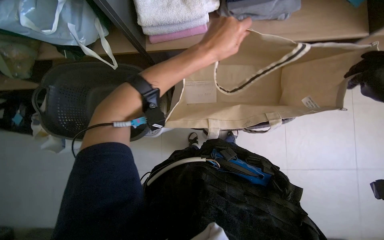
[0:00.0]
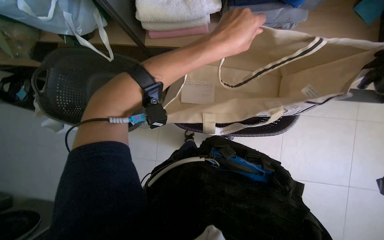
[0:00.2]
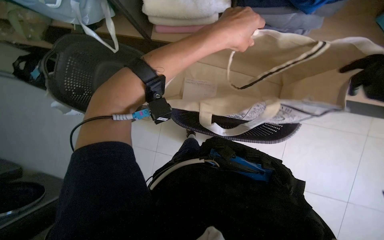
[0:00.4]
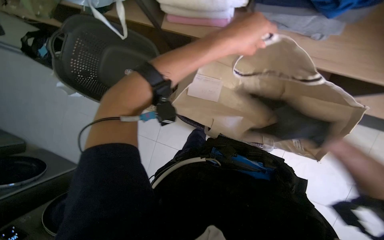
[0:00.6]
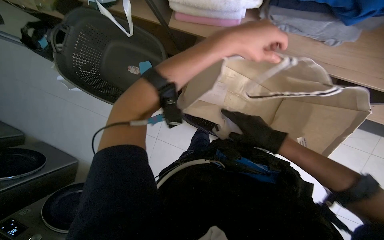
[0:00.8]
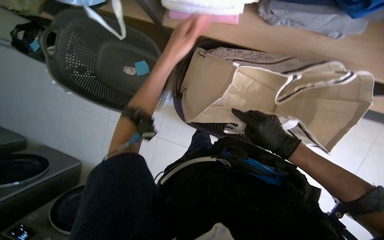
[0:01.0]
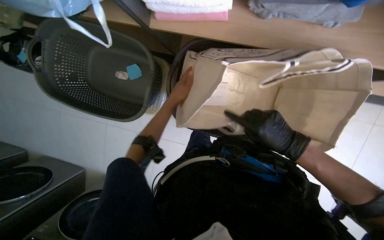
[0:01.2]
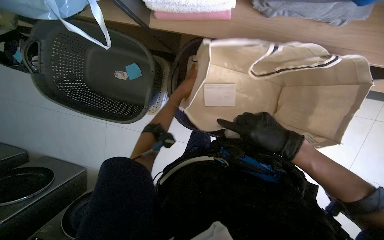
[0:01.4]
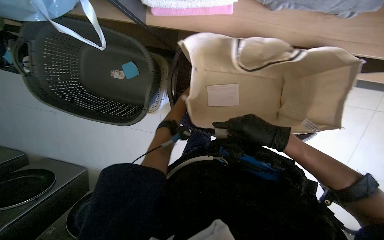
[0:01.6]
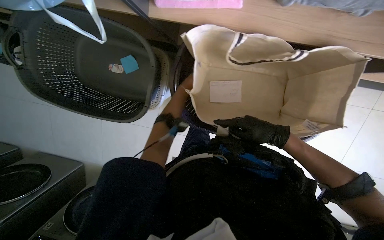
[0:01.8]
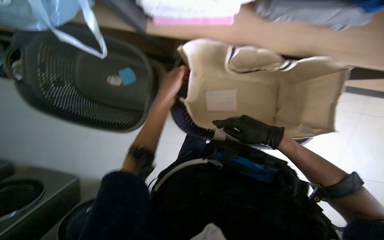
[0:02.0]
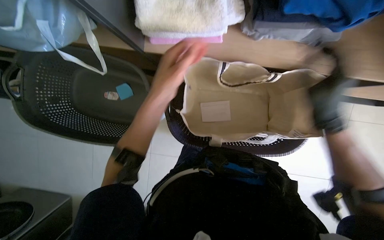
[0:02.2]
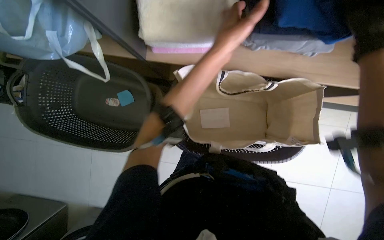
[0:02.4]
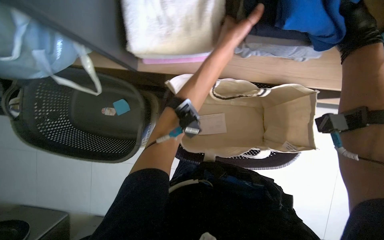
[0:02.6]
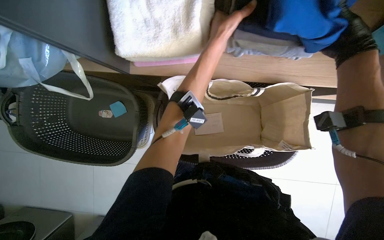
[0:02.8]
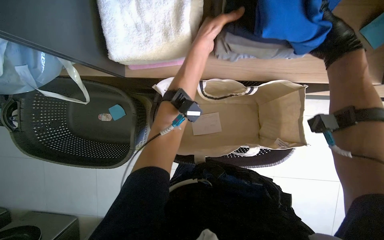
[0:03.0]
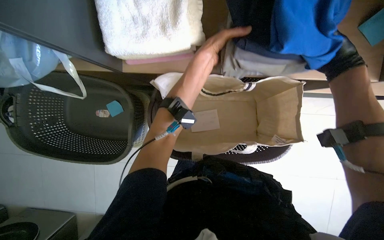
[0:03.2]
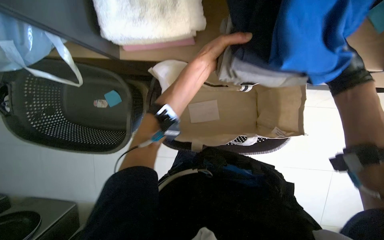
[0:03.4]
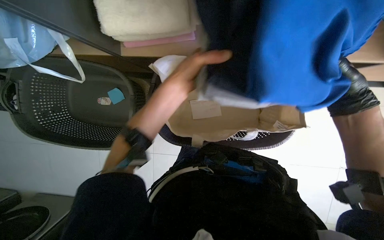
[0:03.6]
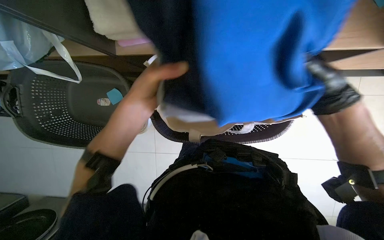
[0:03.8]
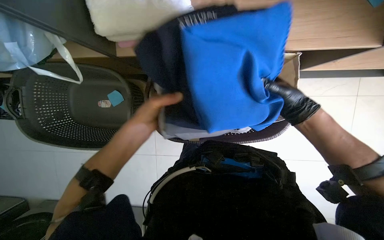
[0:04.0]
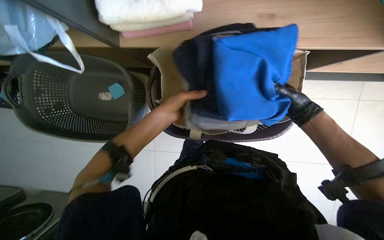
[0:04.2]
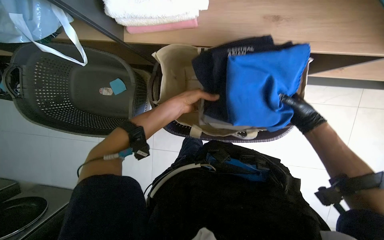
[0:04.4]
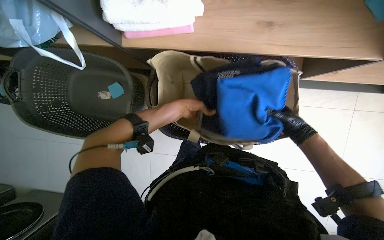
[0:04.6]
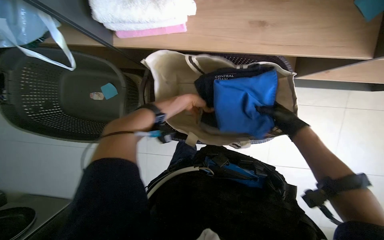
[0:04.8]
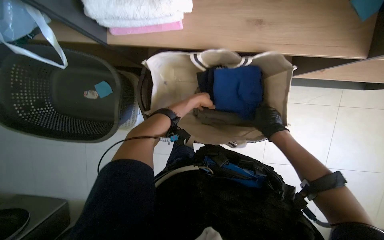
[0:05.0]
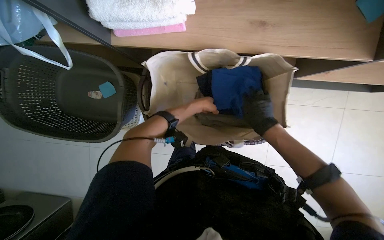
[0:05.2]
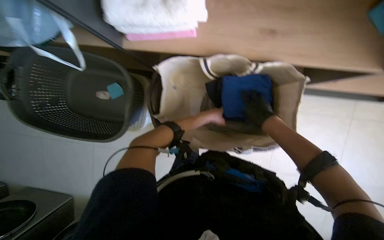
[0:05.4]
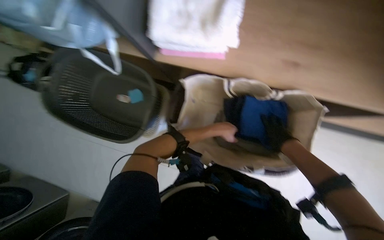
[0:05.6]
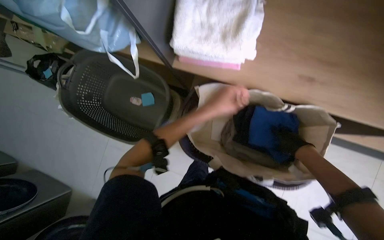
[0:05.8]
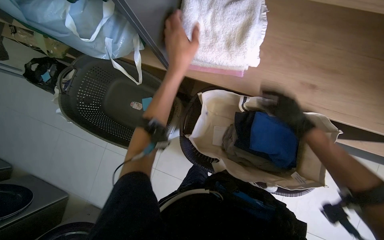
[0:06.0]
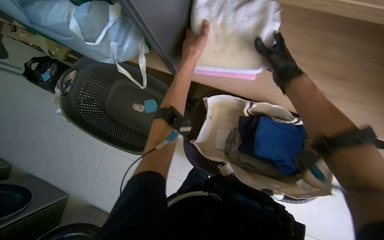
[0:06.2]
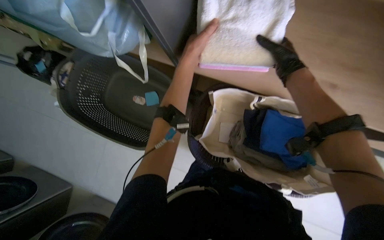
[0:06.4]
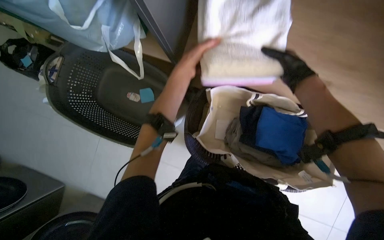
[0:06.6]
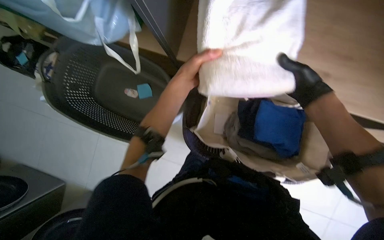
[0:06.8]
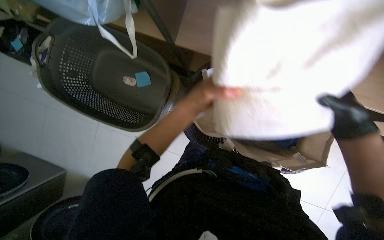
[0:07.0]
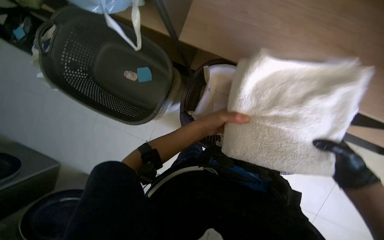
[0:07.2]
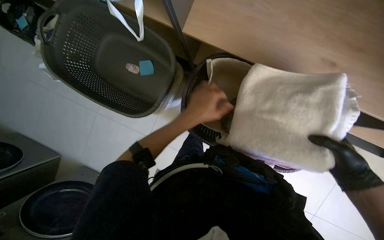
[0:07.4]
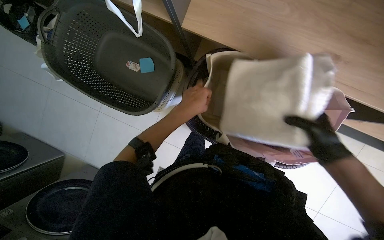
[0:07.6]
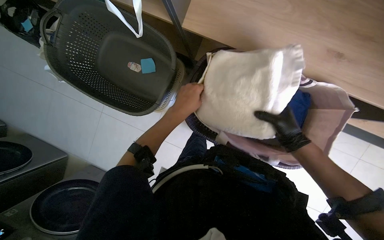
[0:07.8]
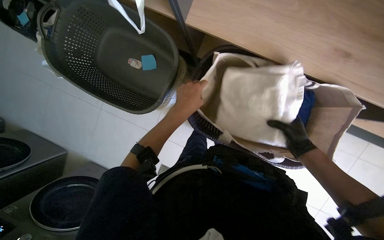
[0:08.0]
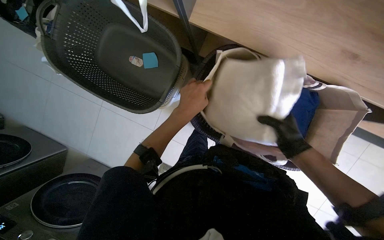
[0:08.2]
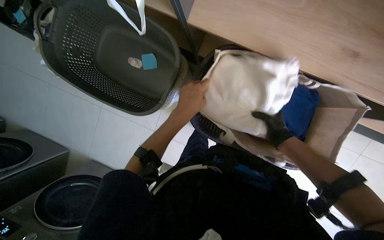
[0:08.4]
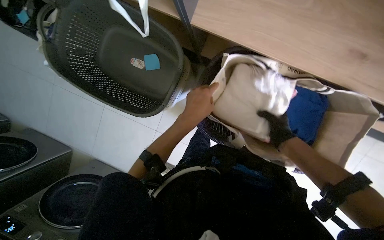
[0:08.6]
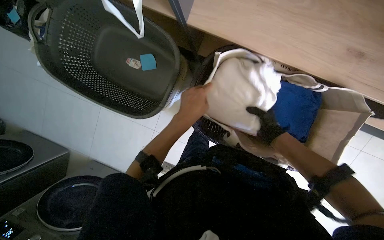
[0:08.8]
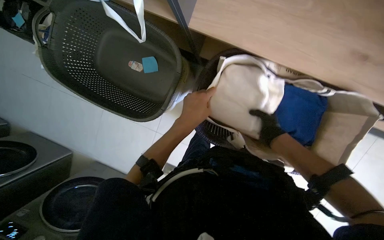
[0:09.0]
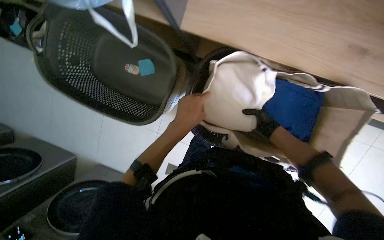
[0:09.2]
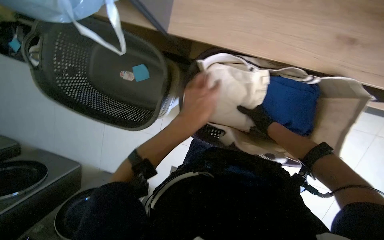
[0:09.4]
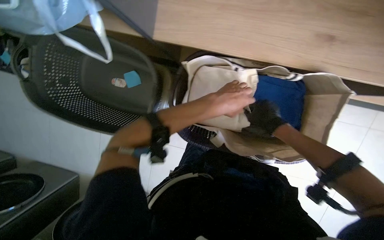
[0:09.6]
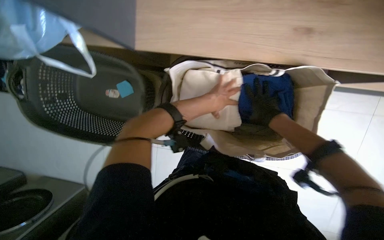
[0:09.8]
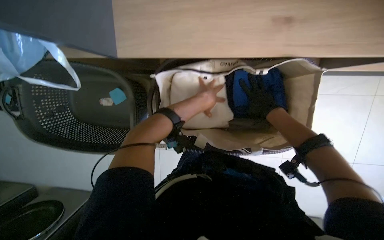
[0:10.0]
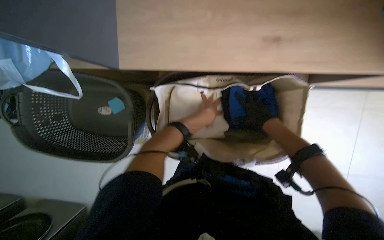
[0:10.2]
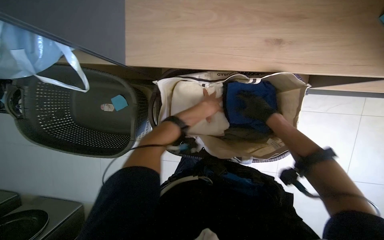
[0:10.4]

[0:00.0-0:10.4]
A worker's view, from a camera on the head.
Job: managing laundry.
The whole recording: Packing folded clothes into bag. The worker packs folded clothes from a basket into a large beige bag.
0.0 to 1.4 s: The left hand is displaced farther from the camera by roughly 30 cm.
1.4 to 3.0 s: The left hand shifts approximately 35 cm up the picture, nearer to the camera and to the right.
3.0 to 4.4 s: The left hand heads down the picture, covering approximately 25 cm, while the right hand goes some 30 cm down the picture and farther from the camera.
4.4 to 6.0 s: The left hand is displaced up the picture by about 10 cm, and moves roughly 15 cm farther from the camera and comes back.
6.0 to 7.4 s: The left hand moves down the picture, some 20 cm; the right hand is displaced nearer to the camera by some 10 cm, and travels up the picture and back again, some 20 cm each way.
7.4 to 9.0 s: The right hand is displaced farther from the camera, to the left and up the picture by about 30 cm.
9.0 to 10.4 s: The left hand heads up the picture, covering some 10 cm.

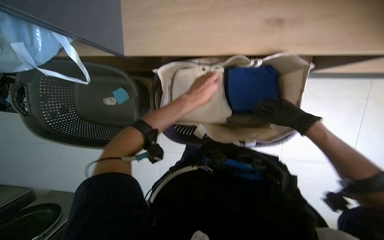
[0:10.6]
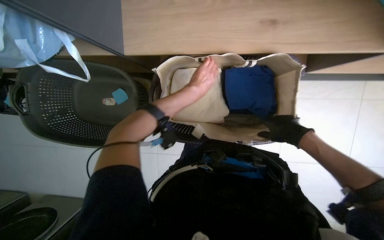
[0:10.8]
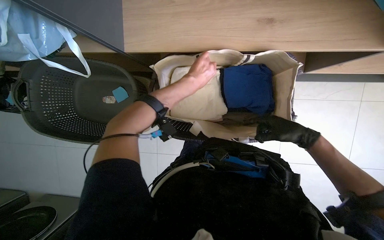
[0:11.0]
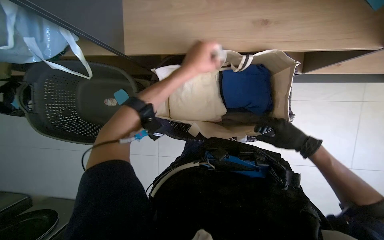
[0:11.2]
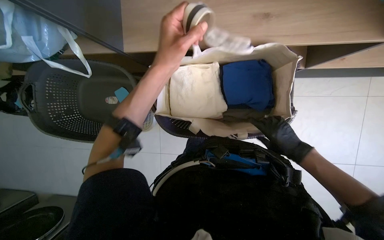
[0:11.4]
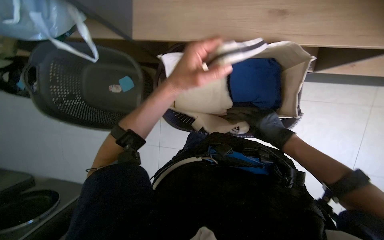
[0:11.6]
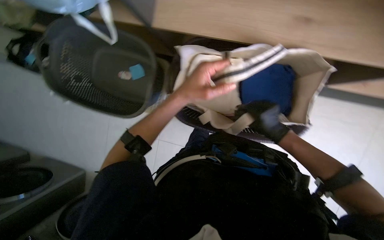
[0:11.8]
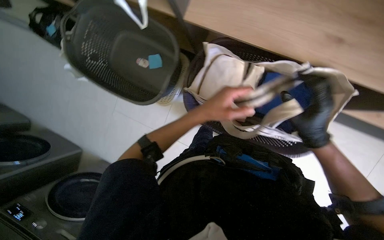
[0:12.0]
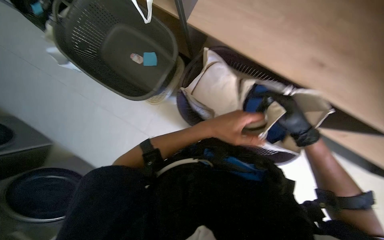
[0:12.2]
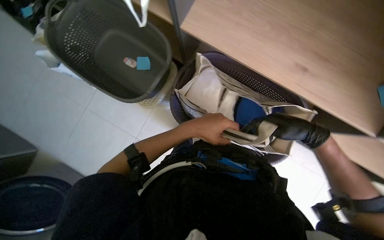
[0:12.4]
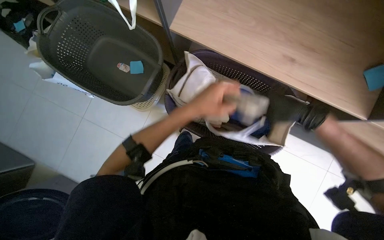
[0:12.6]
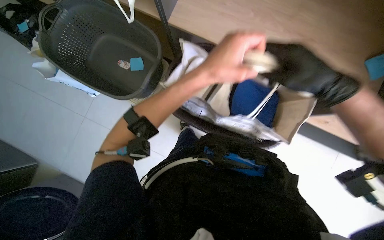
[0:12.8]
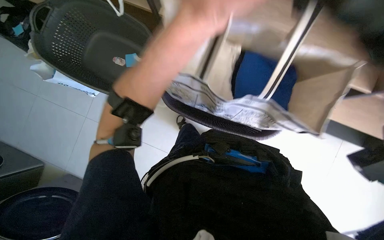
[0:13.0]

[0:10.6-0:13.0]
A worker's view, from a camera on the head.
Job: managing laundry.
The whole recording: Packing folded clothes into bag. The worker packs folded clothes from a basket into a large beige bag.
10.6 to 11.8 s: The left hand is displaced nearer to the camera by some 10 cm, while the right hand goes roughly 10 cm to the left.
11.8 to 13.0 s: The left hand moves nearer to the camera, some 15 cm.

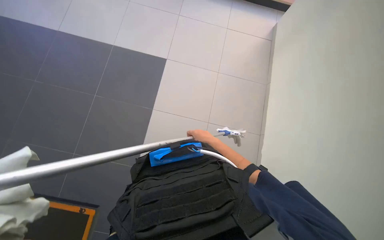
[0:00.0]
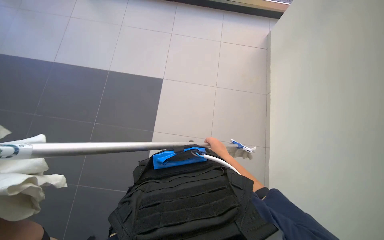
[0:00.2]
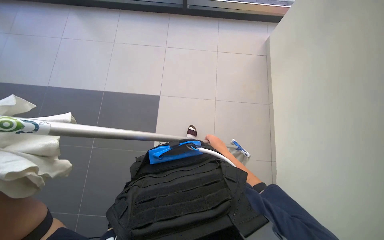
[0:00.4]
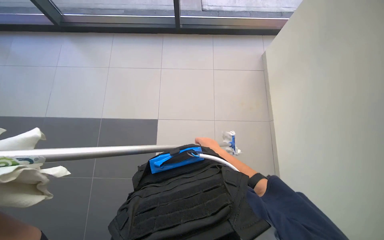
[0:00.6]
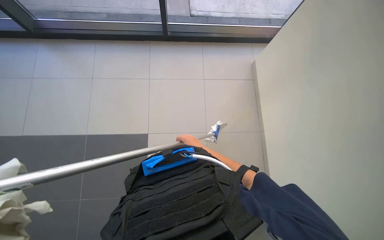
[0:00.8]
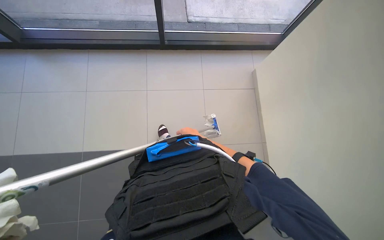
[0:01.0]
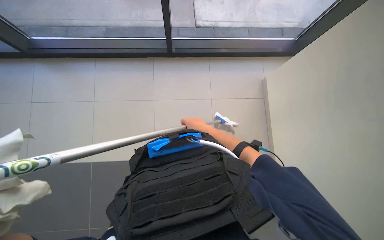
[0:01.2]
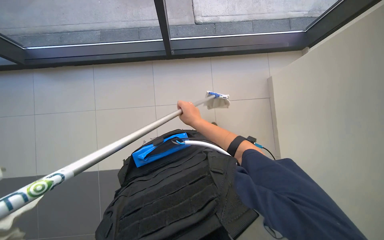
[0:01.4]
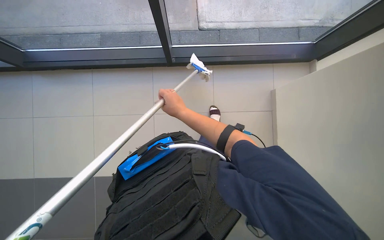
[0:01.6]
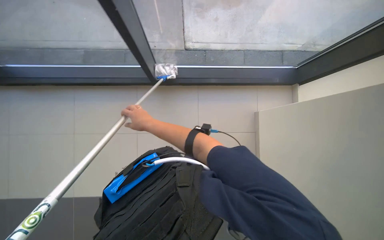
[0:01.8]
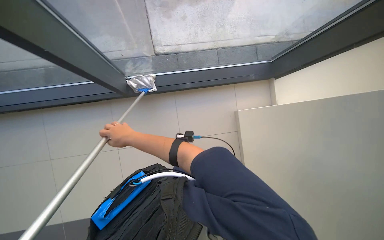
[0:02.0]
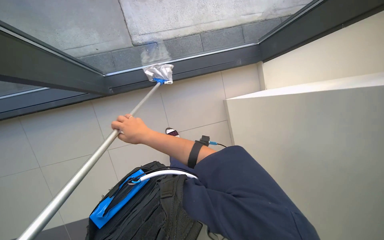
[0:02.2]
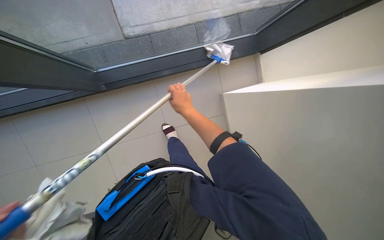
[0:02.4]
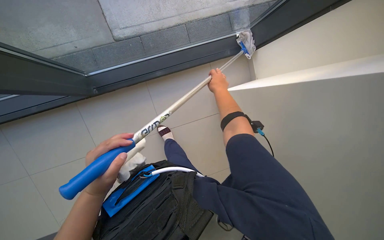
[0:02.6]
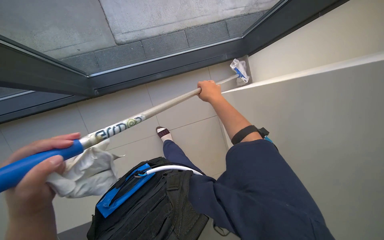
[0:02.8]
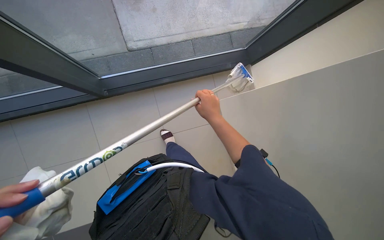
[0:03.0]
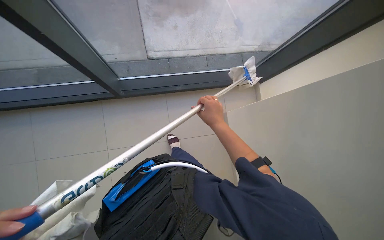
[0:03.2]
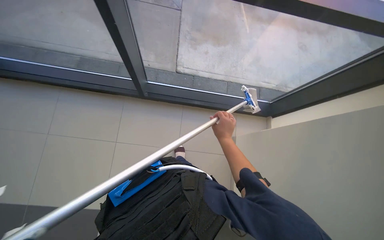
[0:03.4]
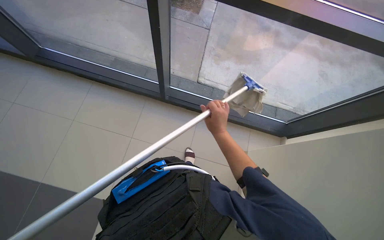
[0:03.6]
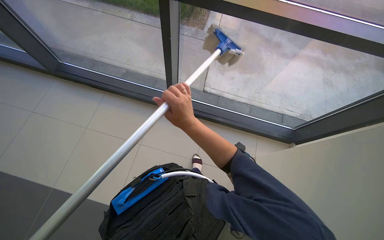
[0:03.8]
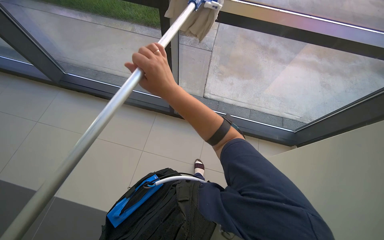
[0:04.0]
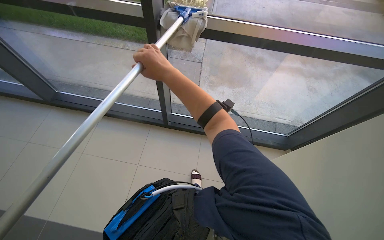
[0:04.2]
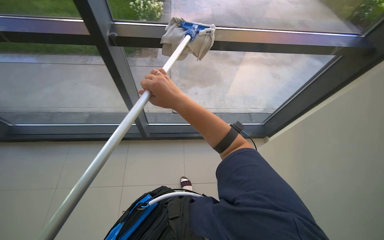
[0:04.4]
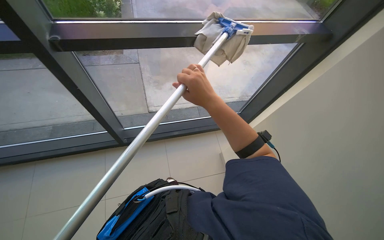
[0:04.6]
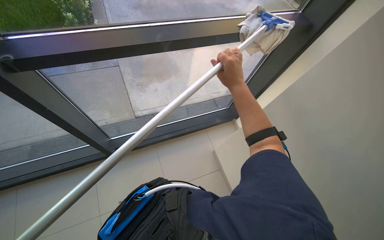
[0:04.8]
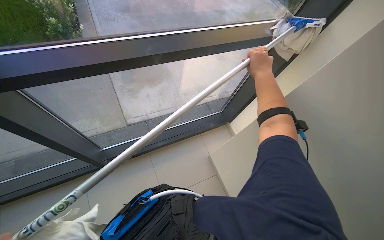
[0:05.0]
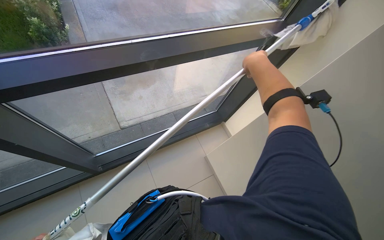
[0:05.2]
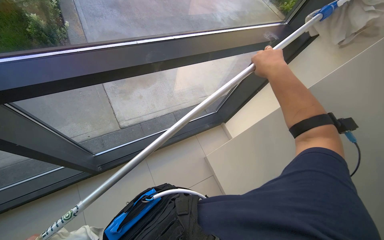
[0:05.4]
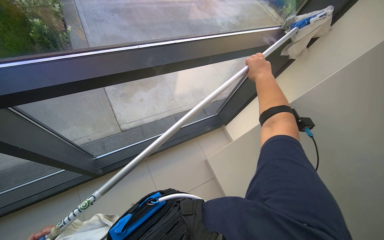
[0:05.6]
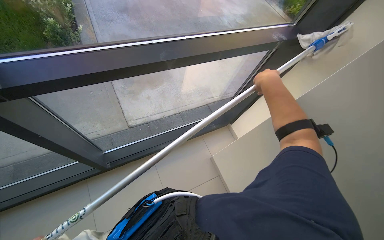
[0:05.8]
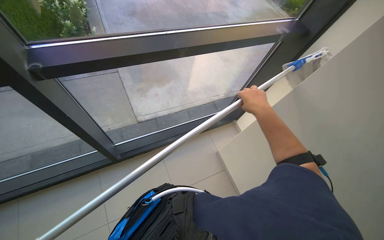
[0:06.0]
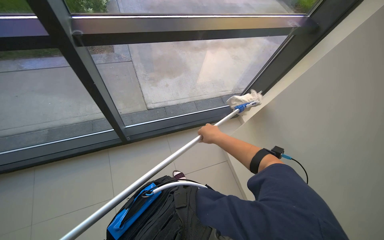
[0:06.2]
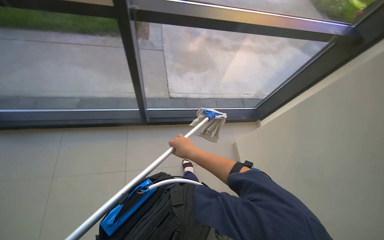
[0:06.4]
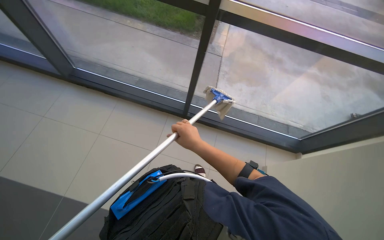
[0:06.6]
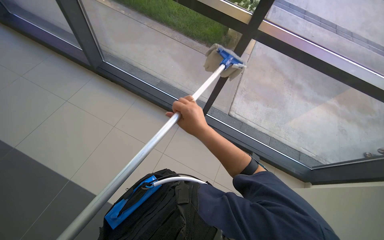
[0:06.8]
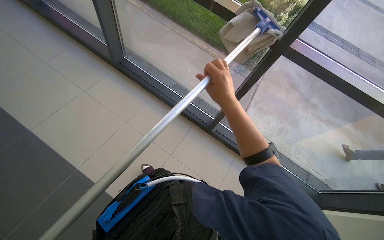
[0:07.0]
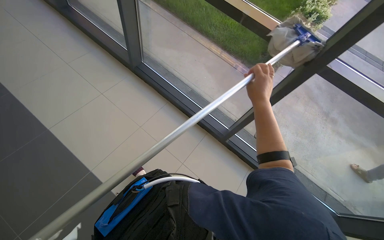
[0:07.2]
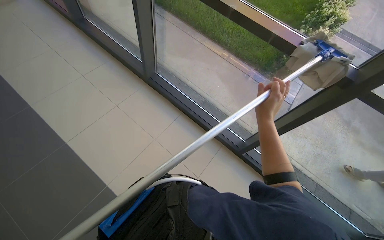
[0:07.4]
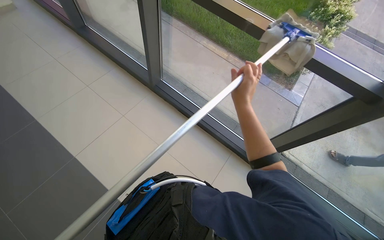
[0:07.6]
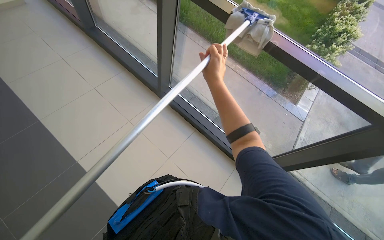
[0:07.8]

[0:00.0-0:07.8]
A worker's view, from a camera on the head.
Job: cleaning windows.
The whole recording: Cleaning glass windows with mop. The worker cleans the large glass windows using a mop-like tool.
0.0 to 1.6 s: The wearer moves some 70 cm.
3.2 to 4.6 s: The view tips upward by approximately 25 degrees.
4.6 to 6.2 s: The right hand moves down the picture, roughly 20 cm.
6.2 to 7.8 s: The head turns to the left by some 35 degrees. The right hand travels up the picture by roughly 50 cm.
